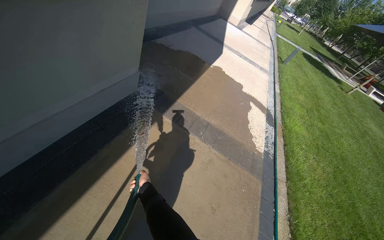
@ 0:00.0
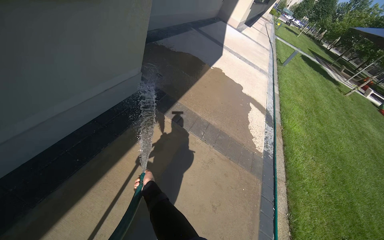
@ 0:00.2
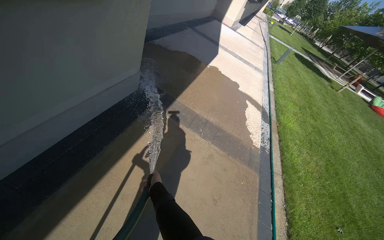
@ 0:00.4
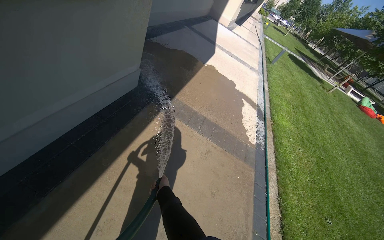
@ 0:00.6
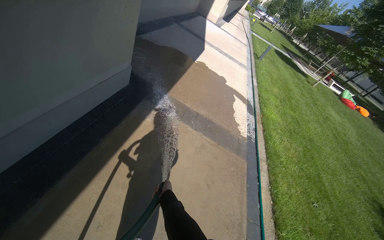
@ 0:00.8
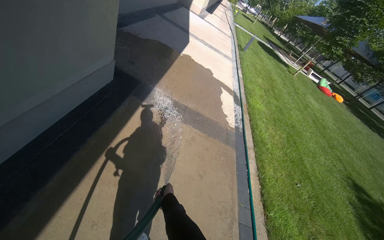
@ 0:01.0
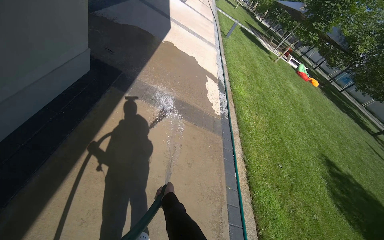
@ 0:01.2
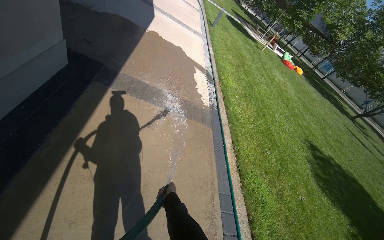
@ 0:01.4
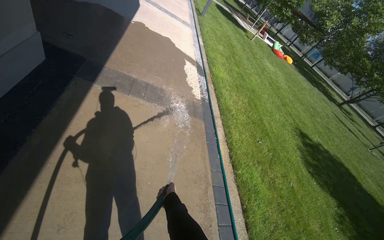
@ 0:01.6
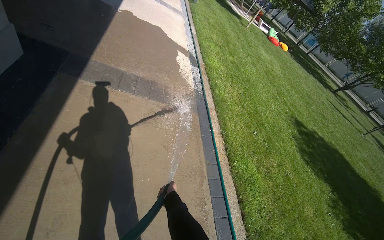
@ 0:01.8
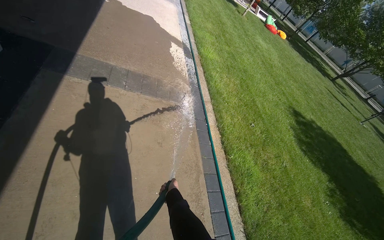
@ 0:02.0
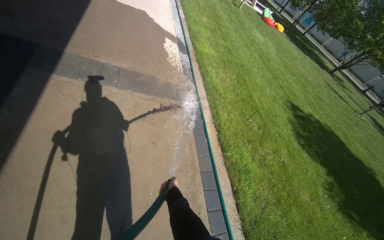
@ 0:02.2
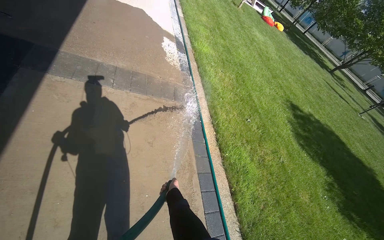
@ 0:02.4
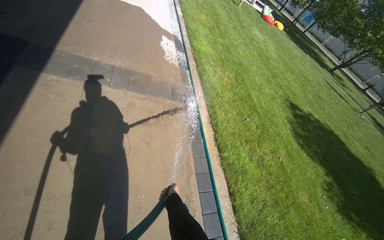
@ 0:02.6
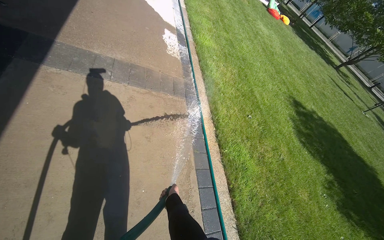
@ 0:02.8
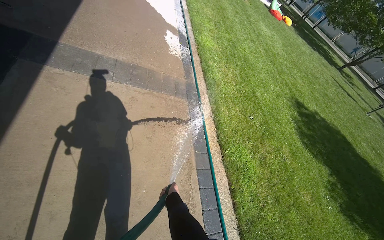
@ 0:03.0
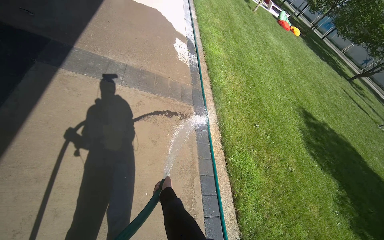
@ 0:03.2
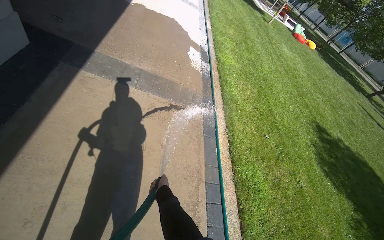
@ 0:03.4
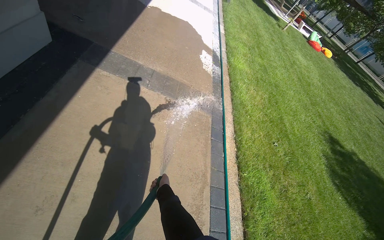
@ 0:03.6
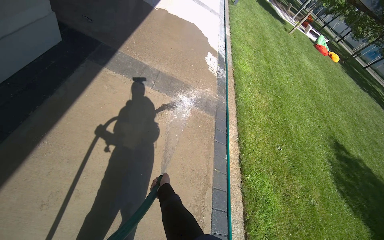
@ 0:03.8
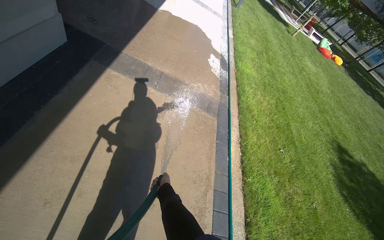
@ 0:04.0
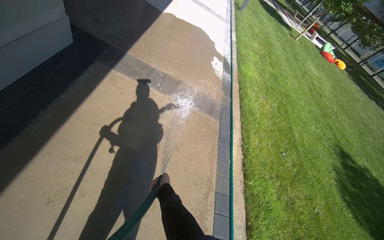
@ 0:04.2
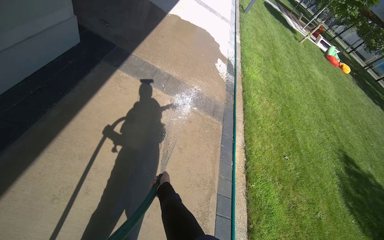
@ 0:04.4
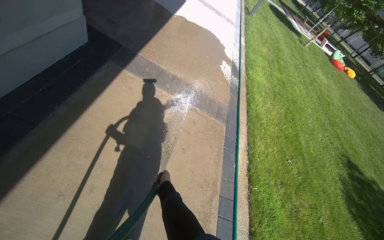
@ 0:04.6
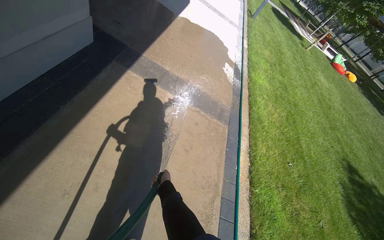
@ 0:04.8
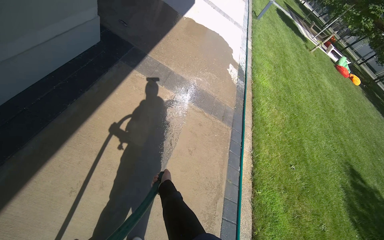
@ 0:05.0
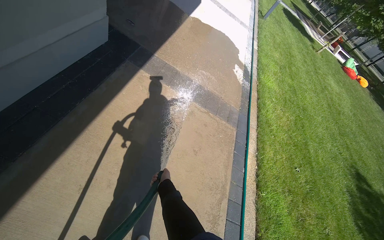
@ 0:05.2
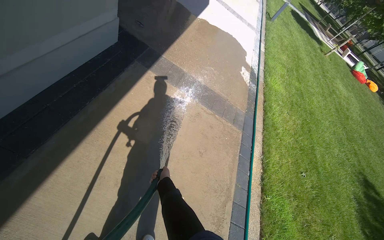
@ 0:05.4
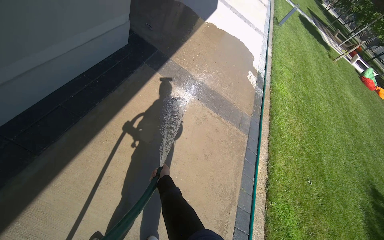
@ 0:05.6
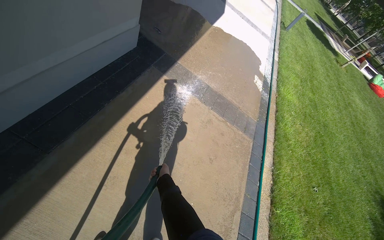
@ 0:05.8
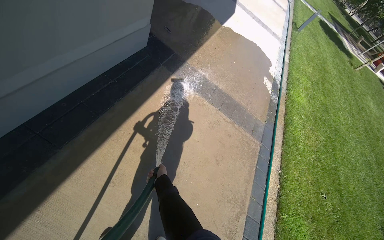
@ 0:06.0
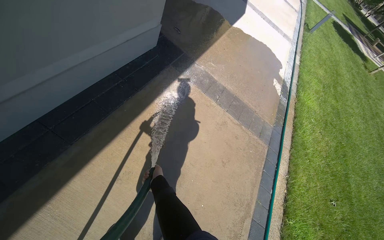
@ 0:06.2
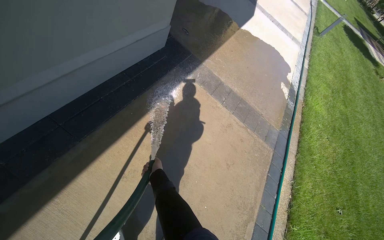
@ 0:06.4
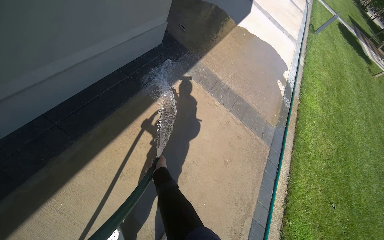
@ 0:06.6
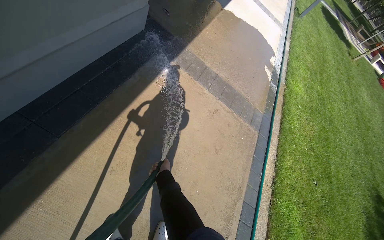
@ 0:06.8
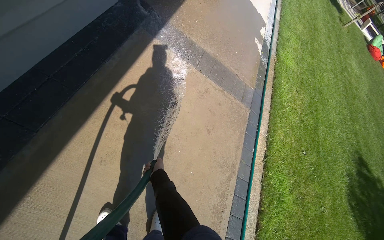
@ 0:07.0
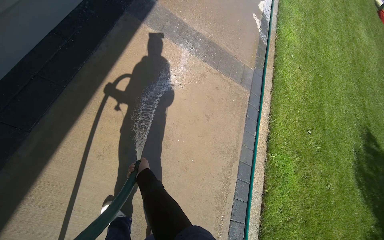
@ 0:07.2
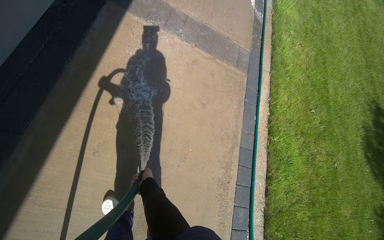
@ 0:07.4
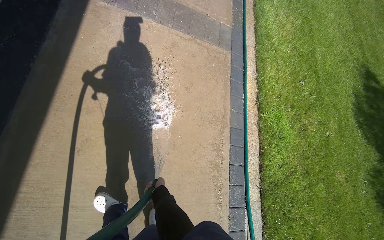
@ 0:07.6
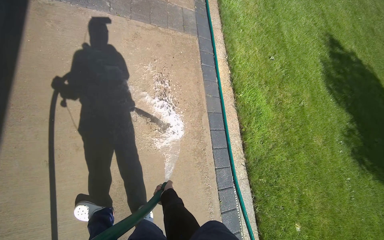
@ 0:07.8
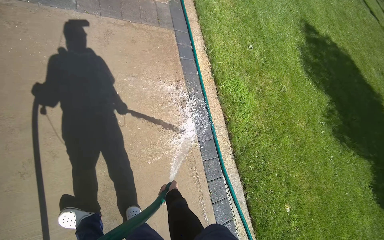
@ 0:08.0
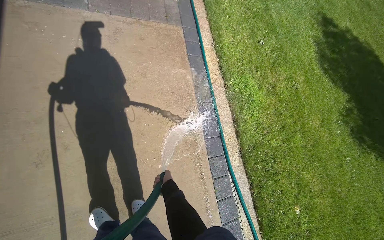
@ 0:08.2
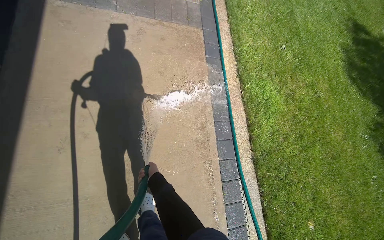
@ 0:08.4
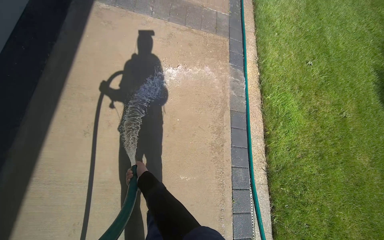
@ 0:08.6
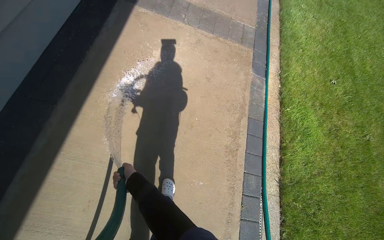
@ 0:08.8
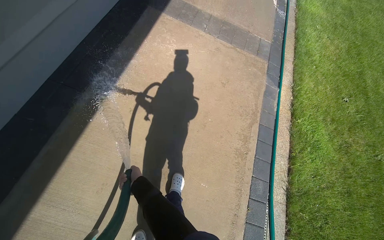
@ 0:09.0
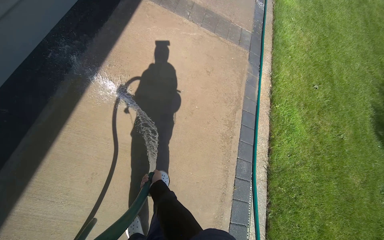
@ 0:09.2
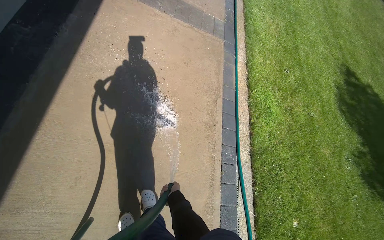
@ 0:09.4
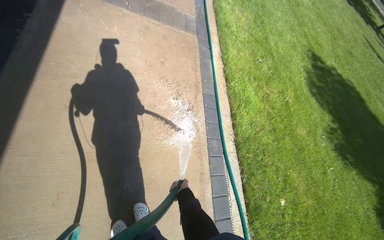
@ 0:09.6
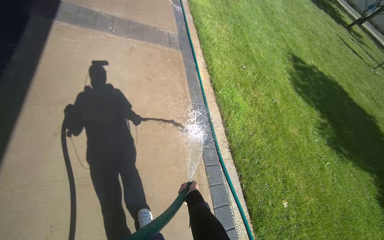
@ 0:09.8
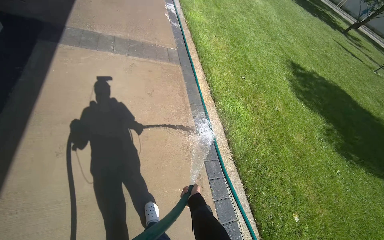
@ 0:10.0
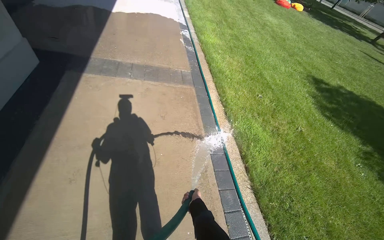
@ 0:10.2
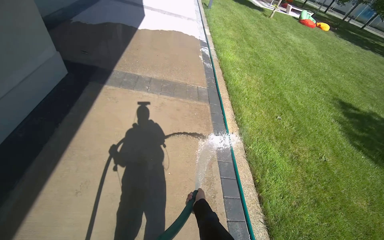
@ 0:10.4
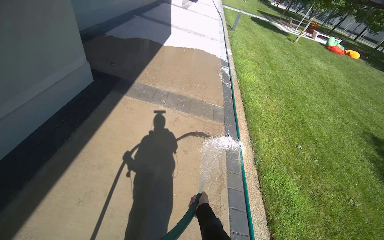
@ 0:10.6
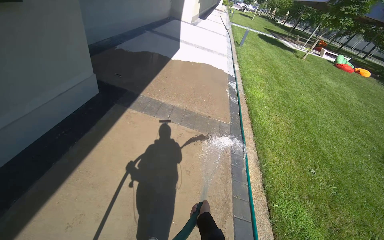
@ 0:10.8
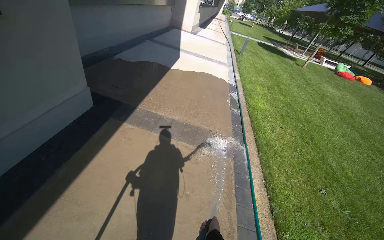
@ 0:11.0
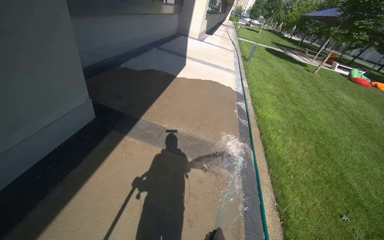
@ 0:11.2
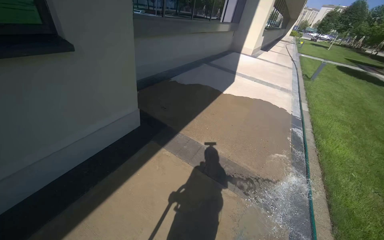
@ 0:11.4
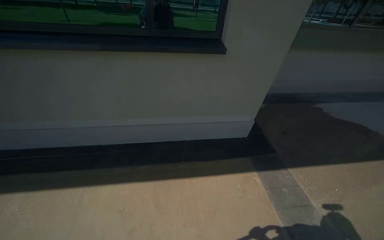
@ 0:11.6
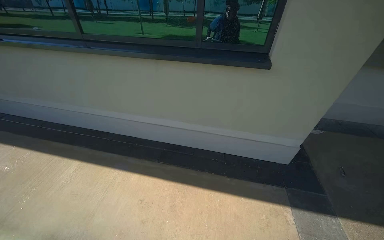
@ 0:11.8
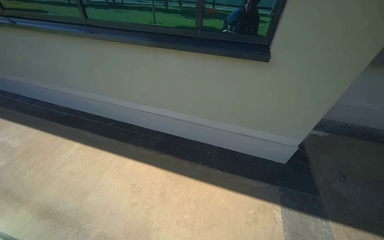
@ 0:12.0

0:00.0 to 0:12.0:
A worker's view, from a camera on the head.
Job: sweeping floor.
The whole recording: Rinsing concrete ground. The worker sprays water from a hose onto the concrete ground.
0:00.0 to 0:01.6: The wearer's head swings roughly 25 degrees to the right. The view tips downward by some 10 degrees. The right hand travels down the picture and to the right by about 35 cm.
0:03.0 to 0:04.4: The head turns to the left by about 20 degrees. The right hand travels up the picture by about 10 cm.
0:06.0 to 0:07.6: The camera pitches downward, by roughly 25 degrees.
0:07.6 to 0:09.0: The head travels about 50 cm. The wearer looks some 15 degrees further to the left.
0:10.4 to 0:12.0: The camera travels roughly 80 cm. The wearer's head swings about 90 degrees to the left. The view tilts approximately 20 degrees upward.

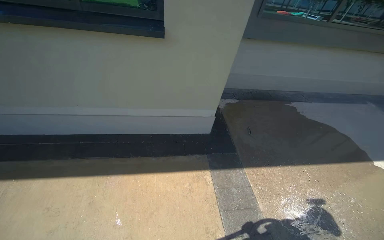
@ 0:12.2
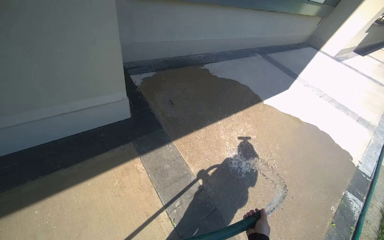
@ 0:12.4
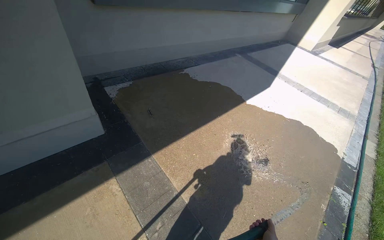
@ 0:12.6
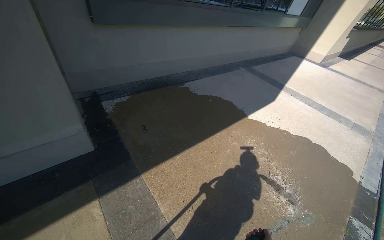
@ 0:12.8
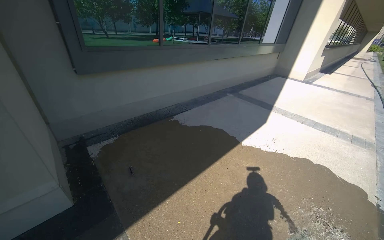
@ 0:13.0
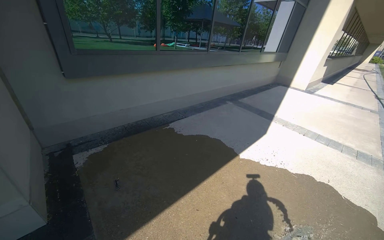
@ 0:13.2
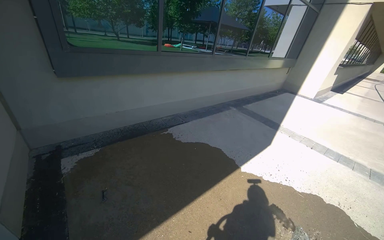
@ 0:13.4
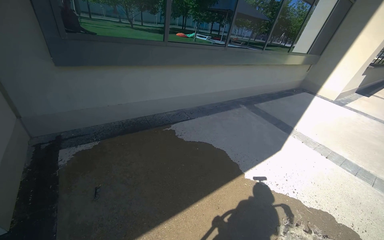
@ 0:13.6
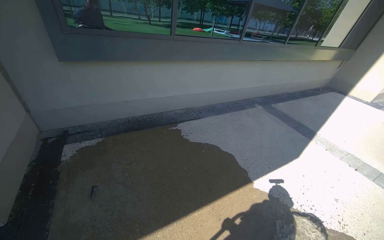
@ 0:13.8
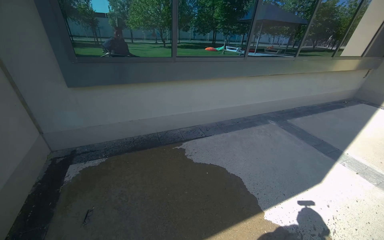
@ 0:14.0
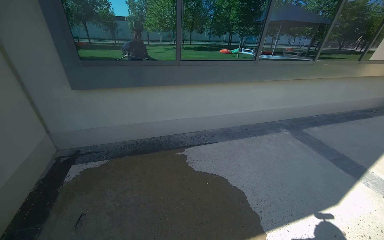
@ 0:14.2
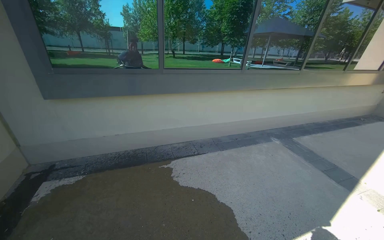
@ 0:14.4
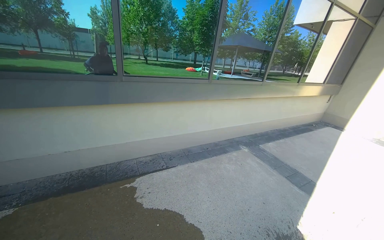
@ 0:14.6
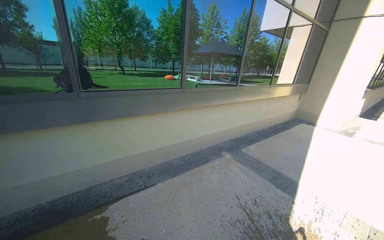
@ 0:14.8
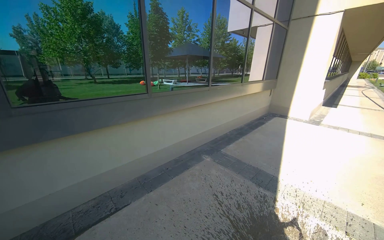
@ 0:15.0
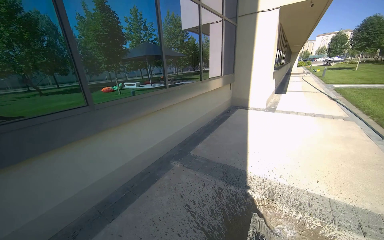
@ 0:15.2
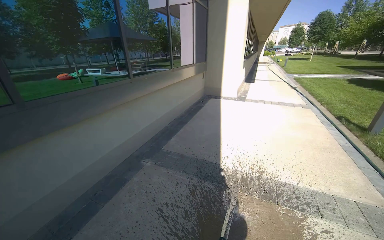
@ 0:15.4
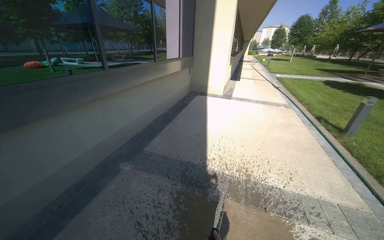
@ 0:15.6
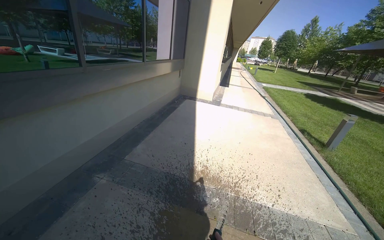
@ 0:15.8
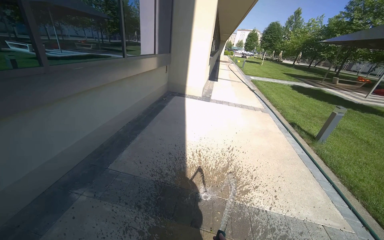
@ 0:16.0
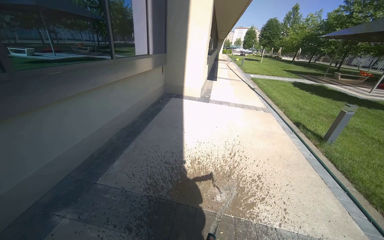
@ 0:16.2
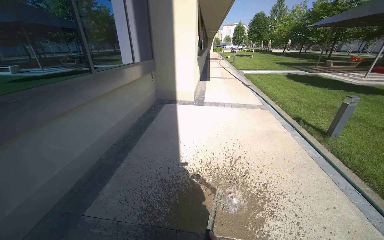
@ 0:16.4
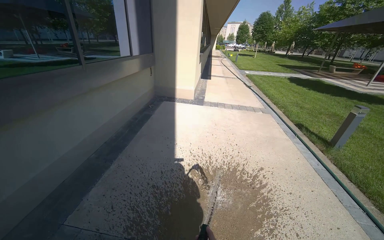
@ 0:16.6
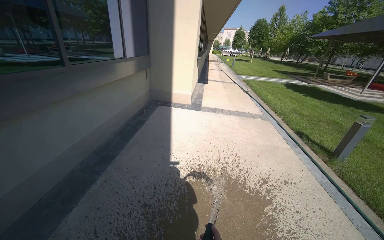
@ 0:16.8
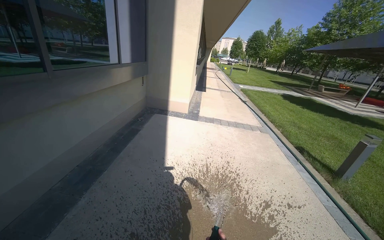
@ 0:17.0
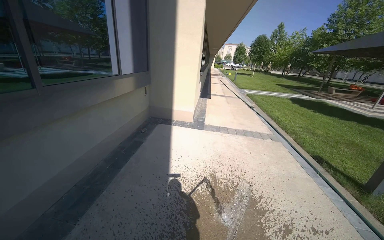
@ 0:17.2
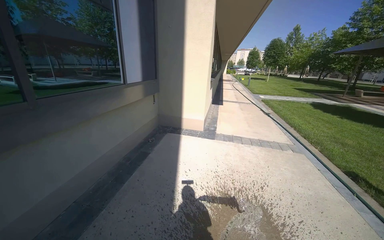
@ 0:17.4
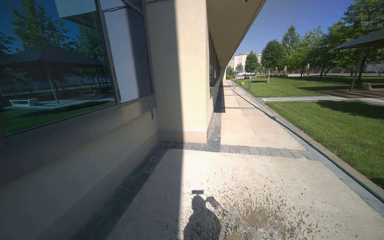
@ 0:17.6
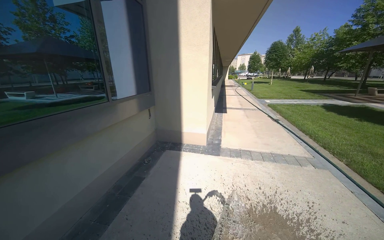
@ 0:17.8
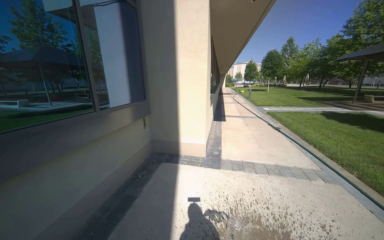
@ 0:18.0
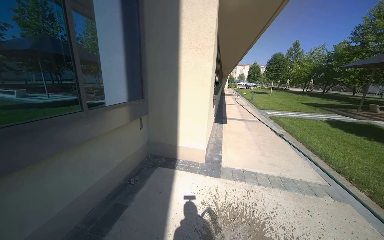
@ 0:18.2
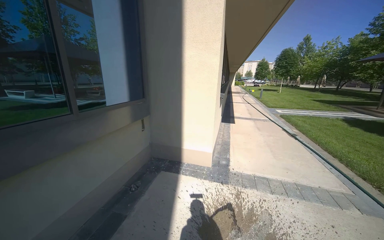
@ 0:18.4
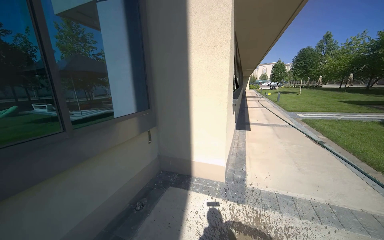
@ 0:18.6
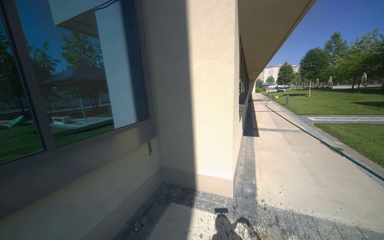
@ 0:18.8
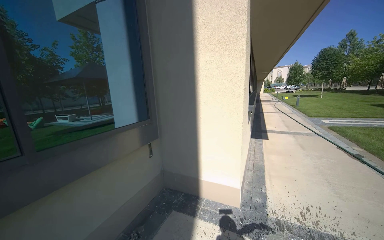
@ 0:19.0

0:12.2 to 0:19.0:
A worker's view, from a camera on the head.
Job: sweeping floor.
The whole recording: Rinsing concrete ground. The worker sprays water from a hose onto the concrete ground.
0:12.2 to 0:13.6: The camera is carried about 1.5 m. The head rotates roughly 25 degrees to the right.
0:13.6 to 0:15.0: The camera travels approximately 1.5 m. The wearer looks approximately 15 degrees further upward.
0:15.0 to 0:16.2: The wearer moves approximately 1.5 m. The head rotates approximately 35 degrees to the right.
0:16.2 to 0:17.6: The head travels approximately 1.5 m.
0:17.6 to 0:19.0: The head travels some 1.5 m.
